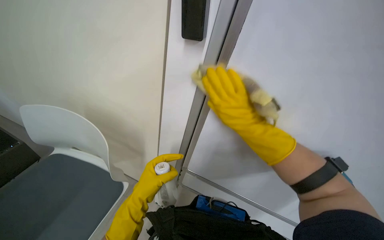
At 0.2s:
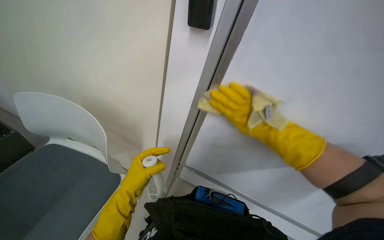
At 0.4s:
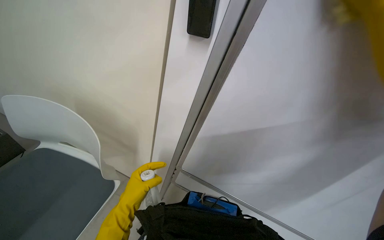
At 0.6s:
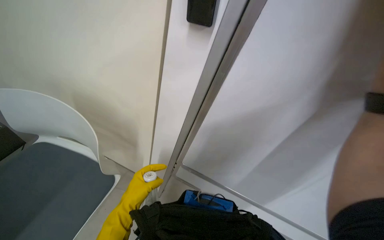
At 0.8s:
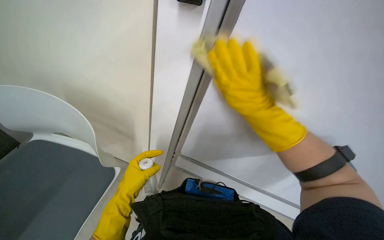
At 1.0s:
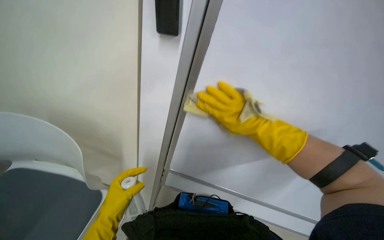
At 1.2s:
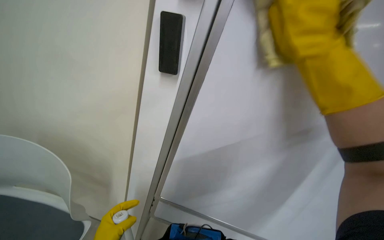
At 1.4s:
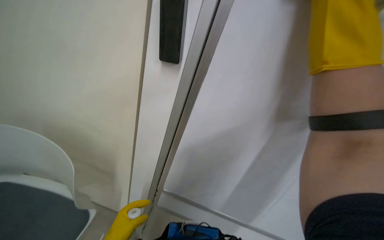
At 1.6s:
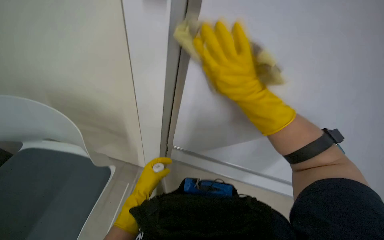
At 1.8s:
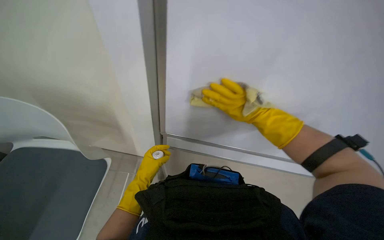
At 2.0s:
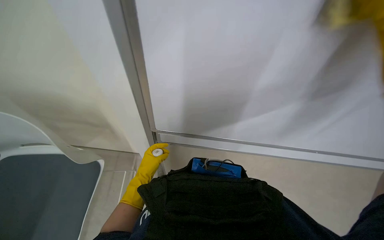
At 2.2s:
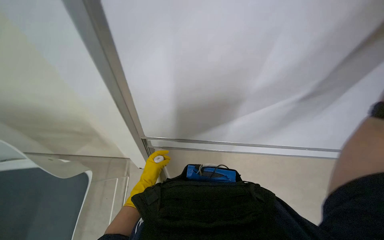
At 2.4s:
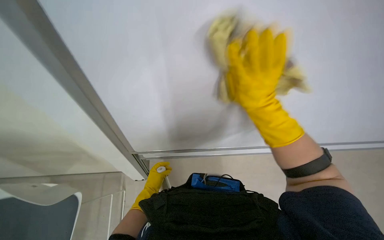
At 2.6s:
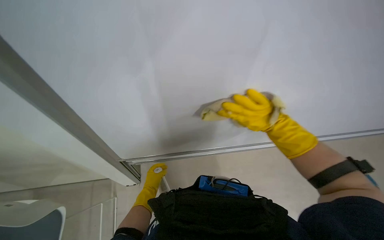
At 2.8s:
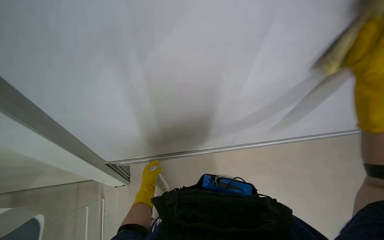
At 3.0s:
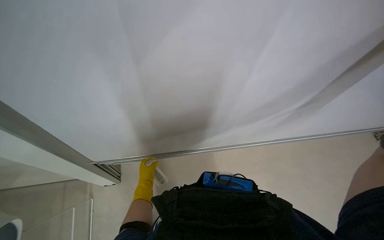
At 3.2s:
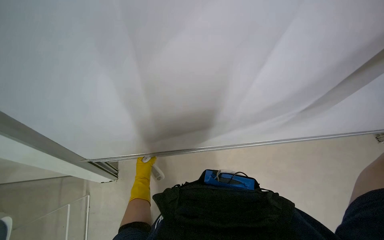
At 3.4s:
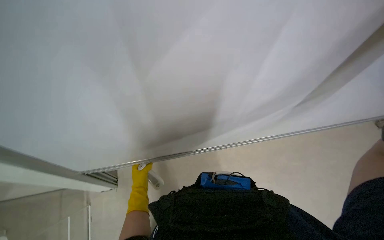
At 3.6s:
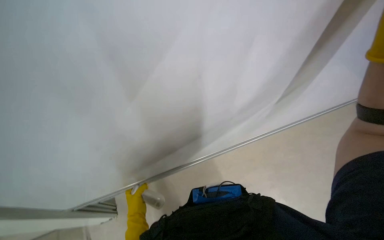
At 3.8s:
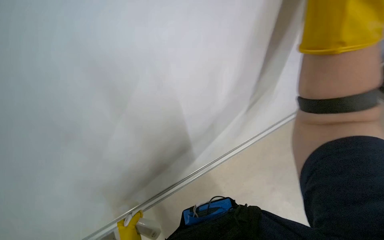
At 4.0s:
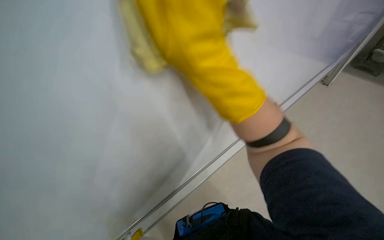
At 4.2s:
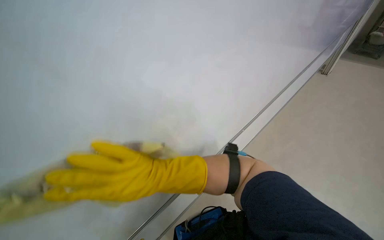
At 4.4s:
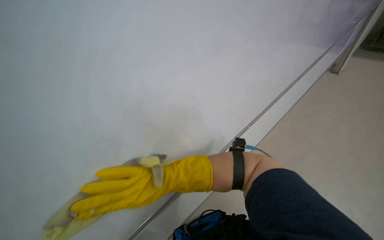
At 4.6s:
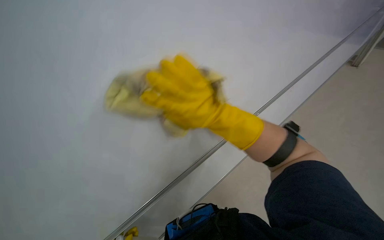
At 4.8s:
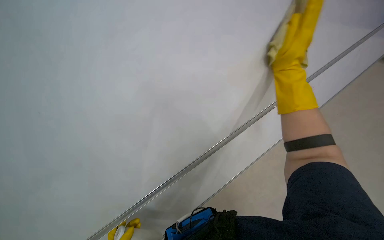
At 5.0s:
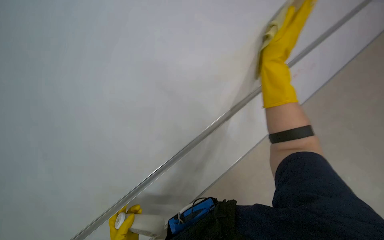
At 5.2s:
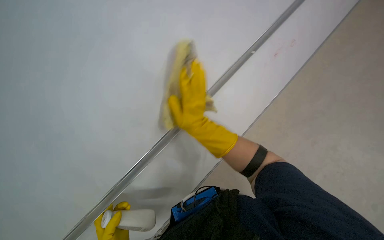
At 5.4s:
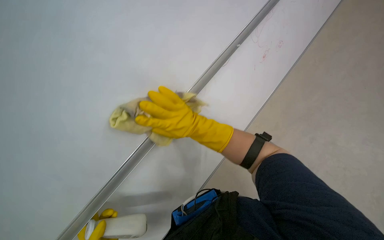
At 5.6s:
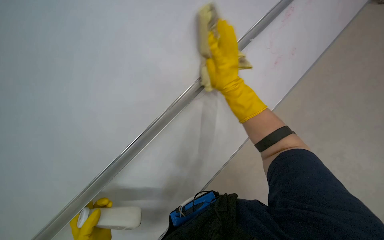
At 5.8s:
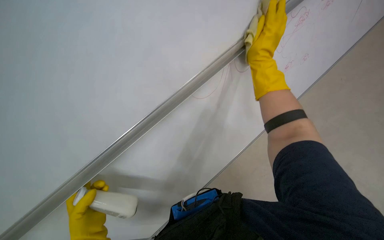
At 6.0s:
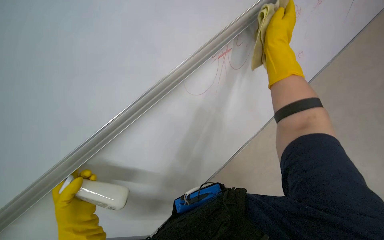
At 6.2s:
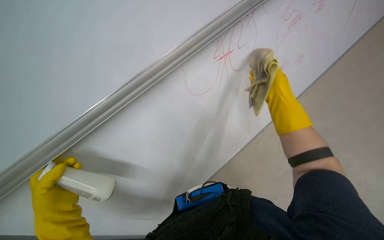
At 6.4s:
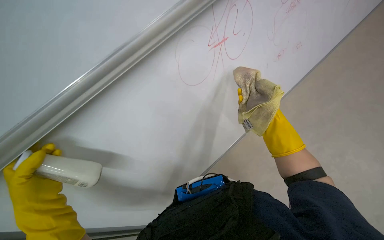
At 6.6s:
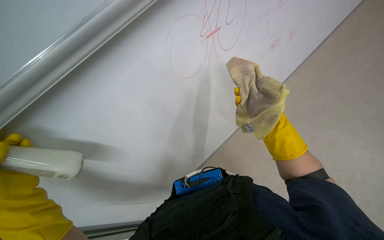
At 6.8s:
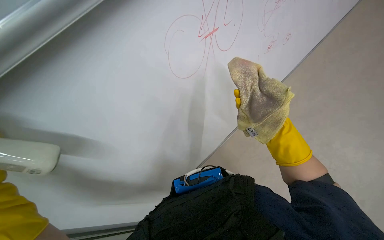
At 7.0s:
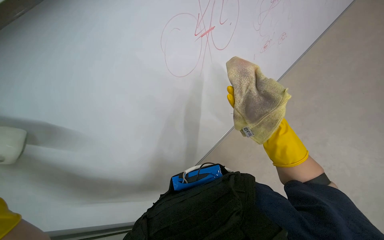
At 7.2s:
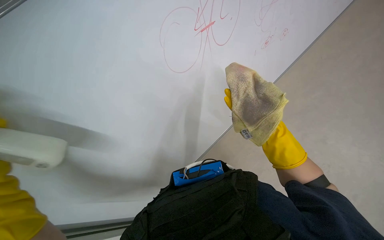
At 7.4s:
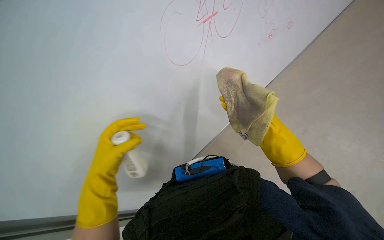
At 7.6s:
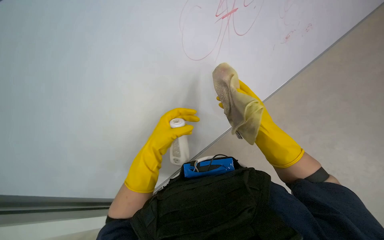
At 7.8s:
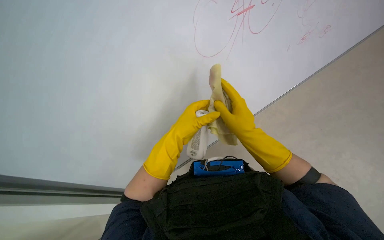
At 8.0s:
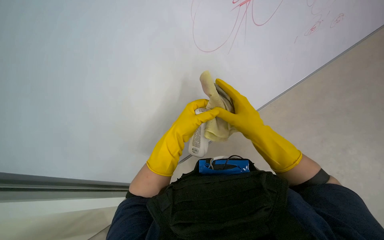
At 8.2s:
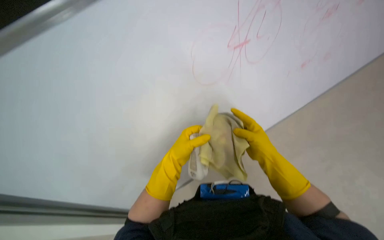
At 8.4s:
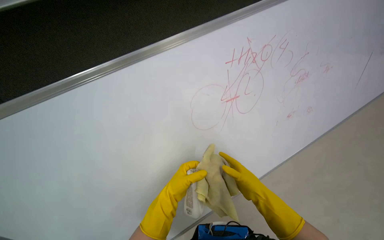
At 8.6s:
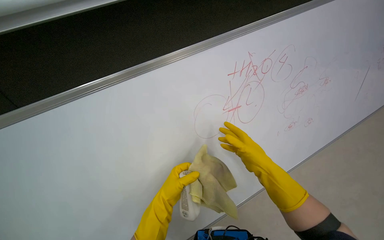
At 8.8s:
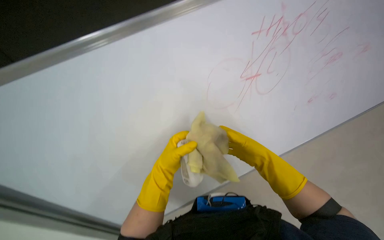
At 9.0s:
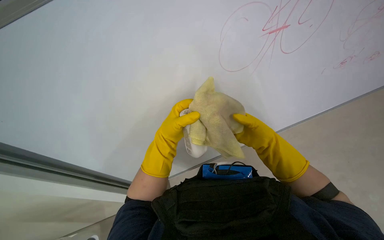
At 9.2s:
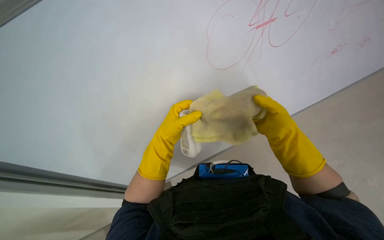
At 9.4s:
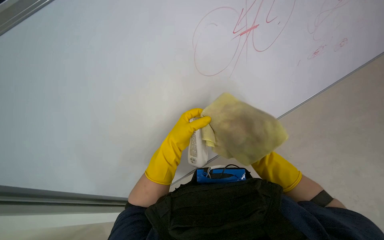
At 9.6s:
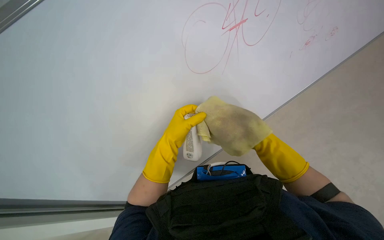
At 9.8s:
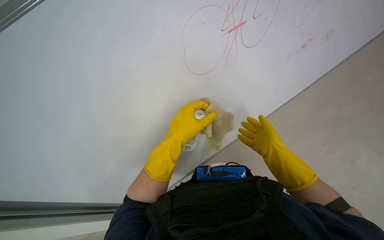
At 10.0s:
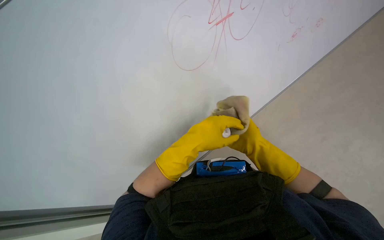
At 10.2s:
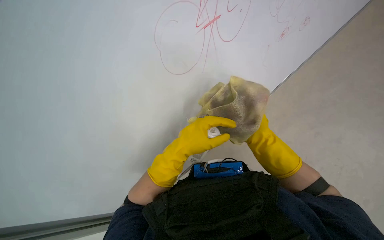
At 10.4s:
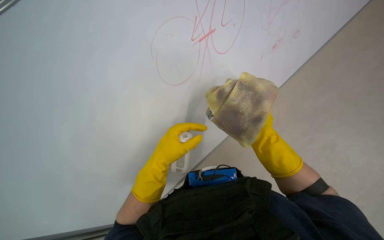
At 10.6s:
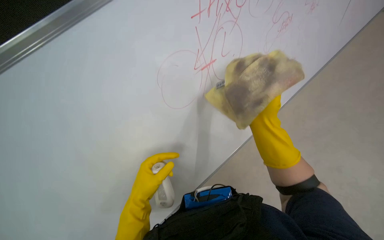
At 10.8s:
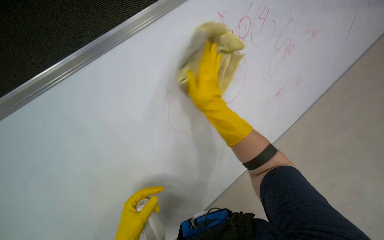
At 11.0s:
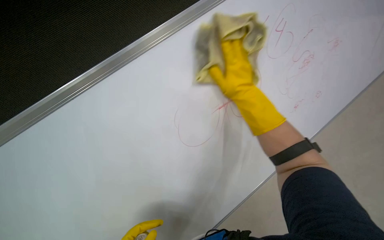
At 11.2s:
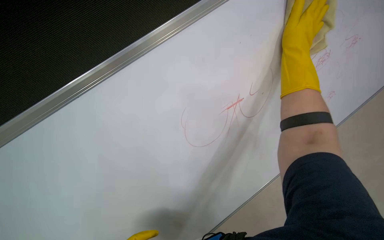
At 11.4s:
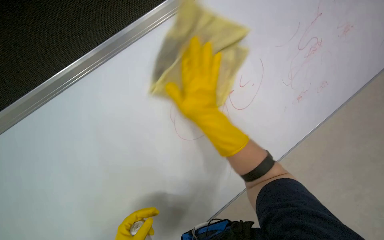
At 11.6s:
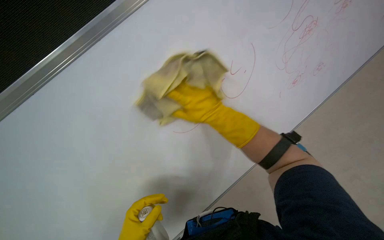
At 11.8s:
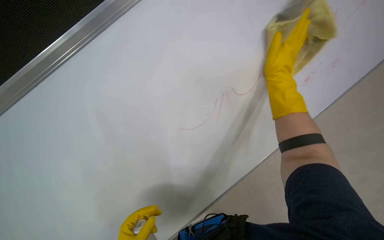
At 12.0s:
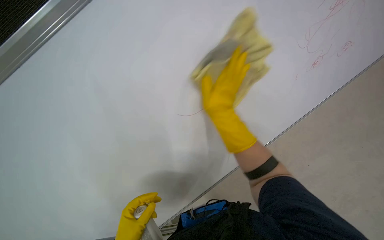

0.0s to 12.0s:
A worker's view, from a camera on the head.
Job: wiping surfaces.
The whole recording: Cleaning whiteboard. The worker cleans a large white board with a yellow cloth while wearing gloves.
0.0s to 1.6s: The camera pitches downward, by roughly 15 degrees.
3.0s to 4.4s: The scene turns some 30 degrees counterclockwise in the picture.
4.4s to 6.0s: The right hand goes about 60 cm to the right and up the picture.
6.0s to 7.6s: The right hand heads down the picture, covering some 25 cm.
7.6s to 9.0s: The right hand is displaced farther from the camera by roughly 10 cm, and travels down the picture and back again, approximately 5 cm each way.
9.0s to 10.4s: The right hand travels nearer to the camera and back again, about 10 cm each way.
10.4s to 12.0s: The view tilts roughly 25 degrees upward. The right hand swings left and right, about 25 cm each way, with 3 reversals.

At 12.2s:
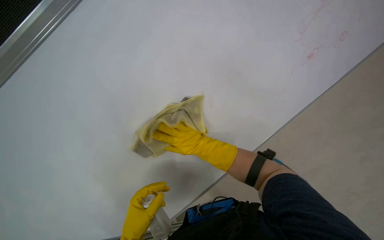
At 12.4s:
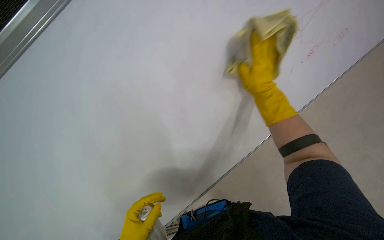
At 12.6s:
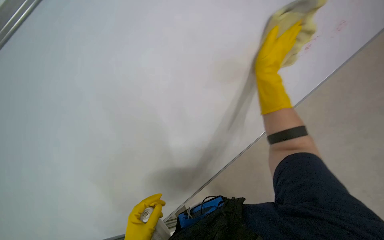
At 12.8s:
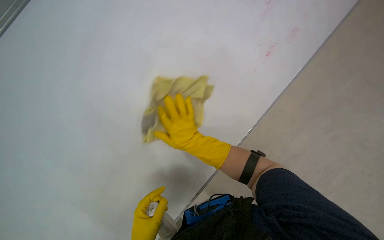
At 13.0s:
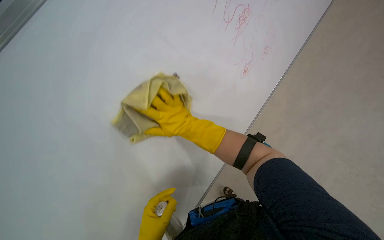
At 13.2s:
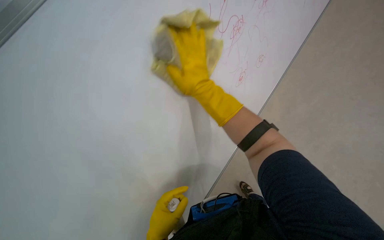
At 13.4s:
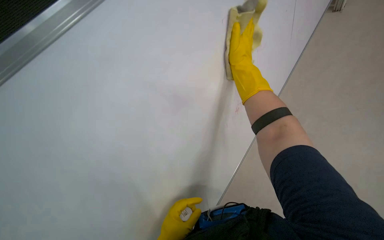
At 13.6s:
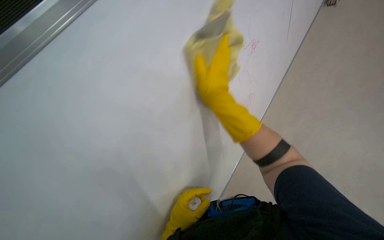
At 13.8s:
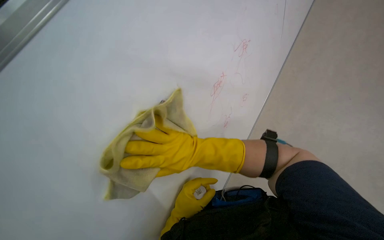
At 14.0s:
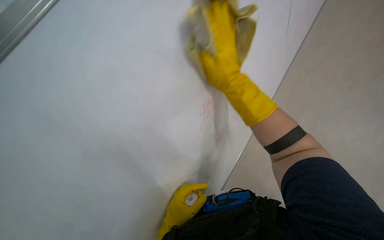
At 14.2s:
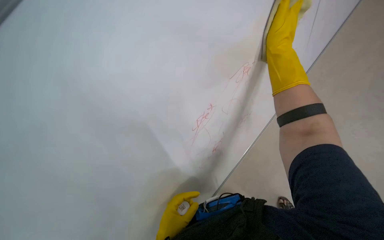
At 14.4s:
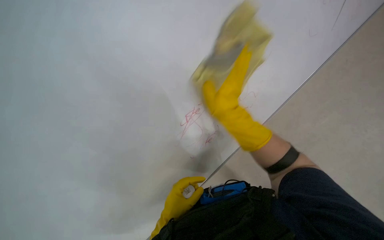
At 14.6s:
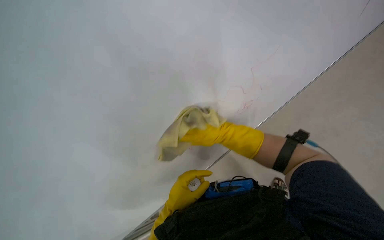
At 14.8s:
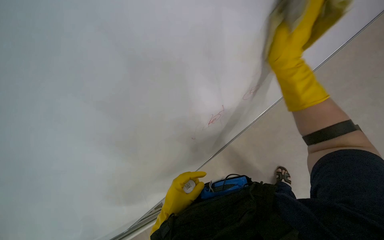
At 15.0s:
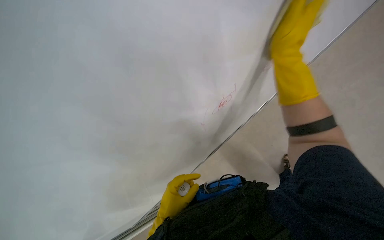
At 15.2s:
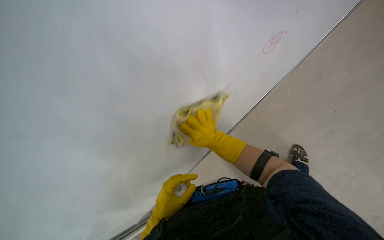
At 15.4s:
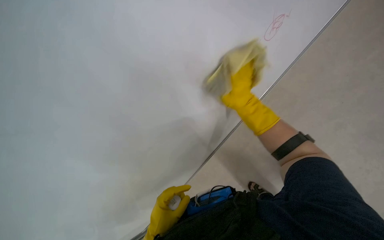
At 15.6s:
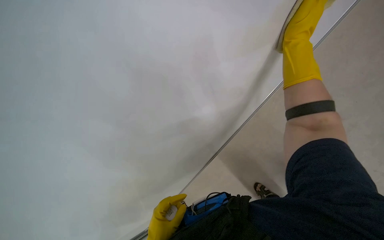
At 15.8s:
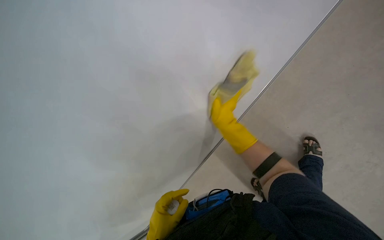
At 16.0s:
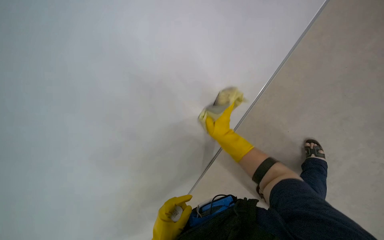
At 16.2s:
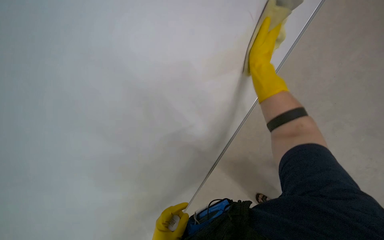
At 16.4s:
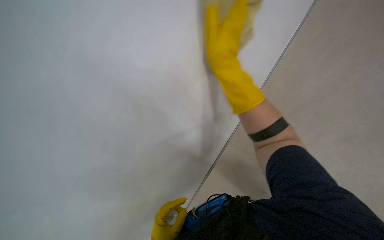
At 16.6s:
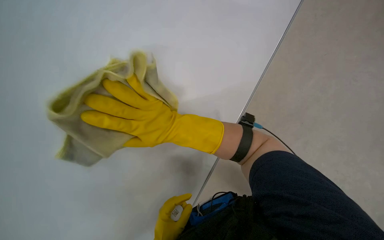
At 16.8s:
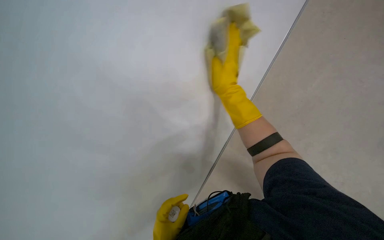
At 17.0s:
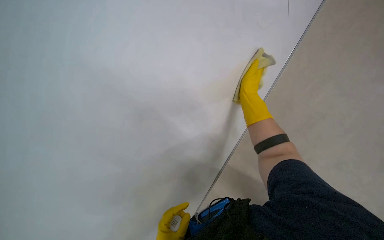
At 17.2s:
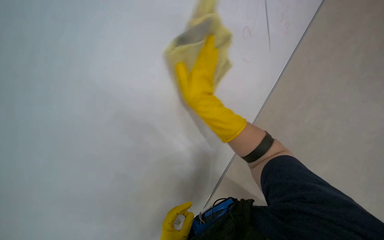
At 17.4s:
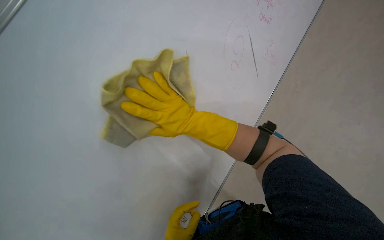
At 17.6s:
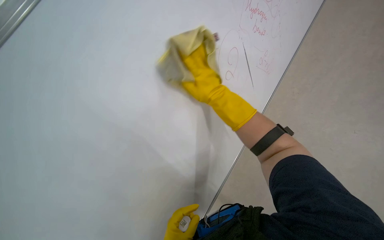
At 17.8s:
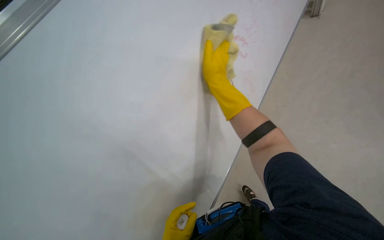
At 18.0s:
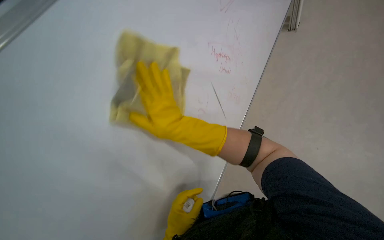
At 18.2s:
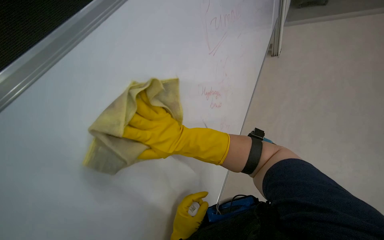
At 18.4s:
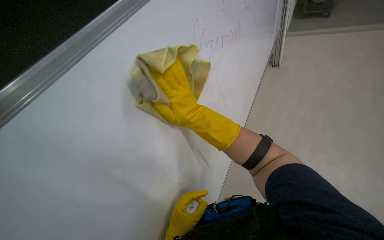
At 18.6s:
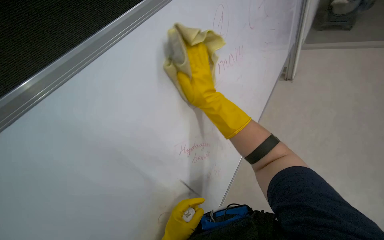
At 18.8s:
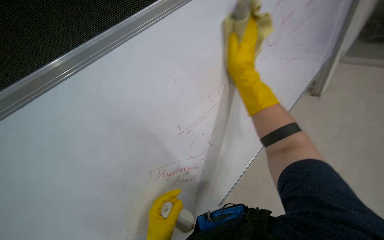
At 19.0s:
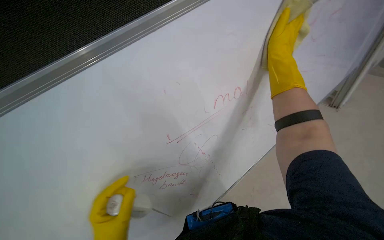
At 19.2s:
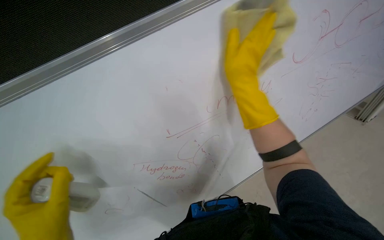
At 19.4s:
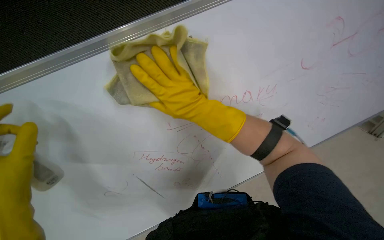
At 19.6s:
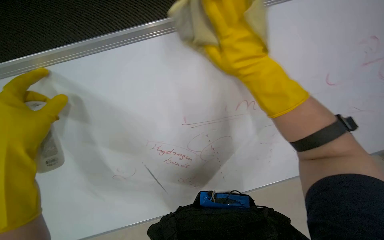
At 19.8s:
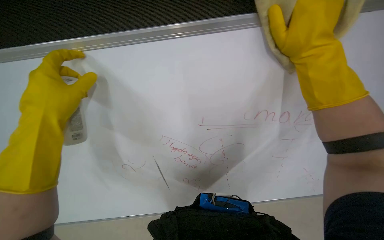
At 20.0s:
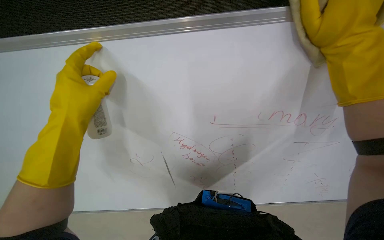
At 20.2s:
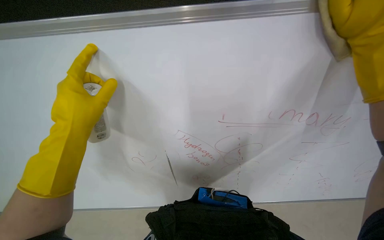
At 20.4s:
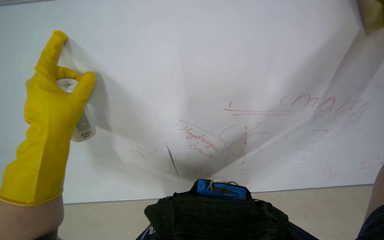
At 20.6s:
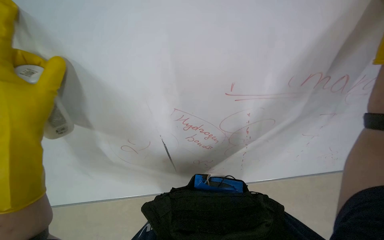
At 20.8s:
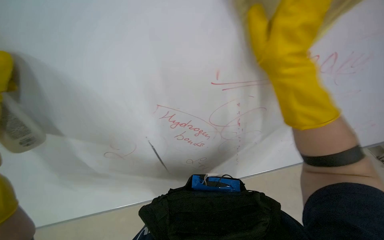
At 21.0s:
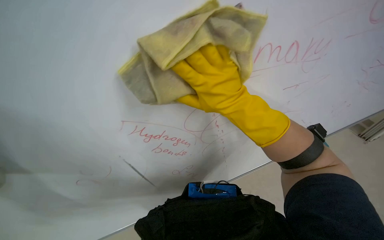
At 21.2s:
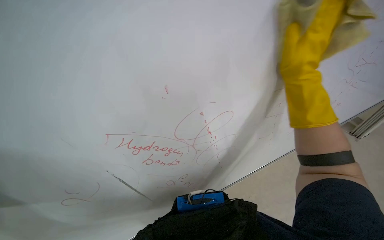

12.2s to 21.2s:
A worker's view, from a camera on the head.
Job: wiping surfaces.
The whole recording: Cleaning whiteboard. The worker cleans a large white board with a yellow cloth while wearing gloves.
13.8s to 15.2s: The right hand goes roughly 25 cm to the right and farther from the camera, and goes up the picture and returns, about 25 cm each way.
15.2s to 16.6s: The right hand heads nearer to the camera and to the left, covering approximately 25 cm.
16.6s to 18.2s: The right hand swings left and right, approximately 25 cm each way, with 3 reversals.
18.2s to 19.8s: The head turns to the left by some 35 degrees. The right hand moves left and right over roughly 30 cm, changing direction 2 times.
